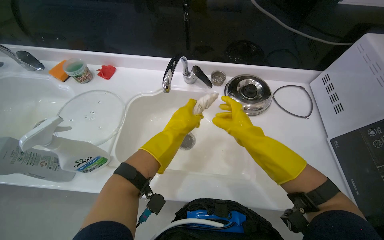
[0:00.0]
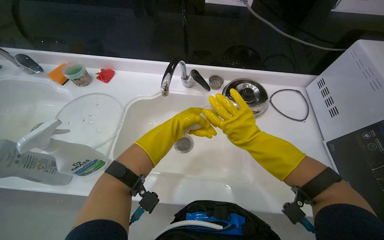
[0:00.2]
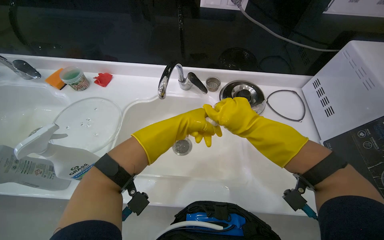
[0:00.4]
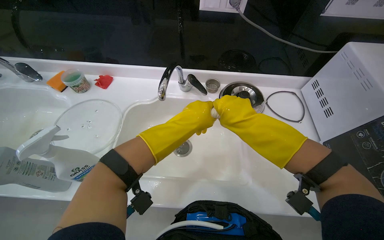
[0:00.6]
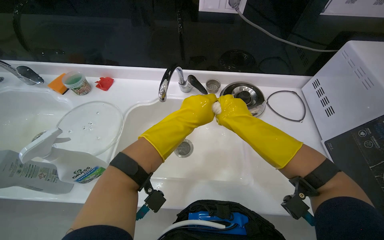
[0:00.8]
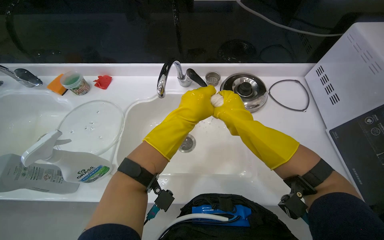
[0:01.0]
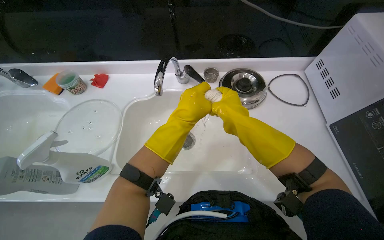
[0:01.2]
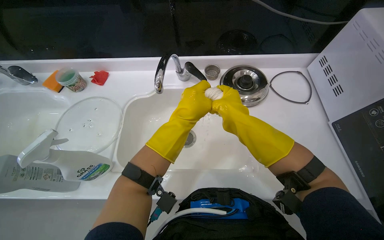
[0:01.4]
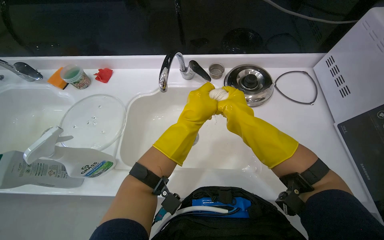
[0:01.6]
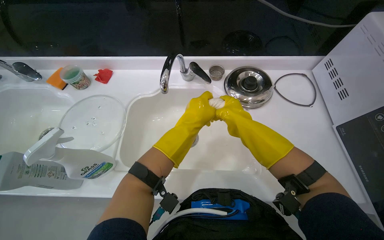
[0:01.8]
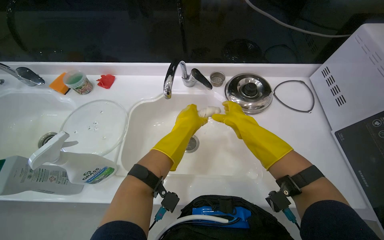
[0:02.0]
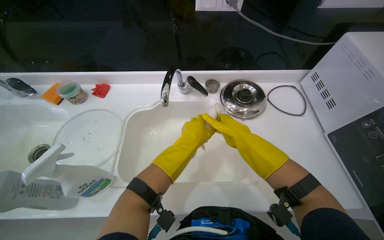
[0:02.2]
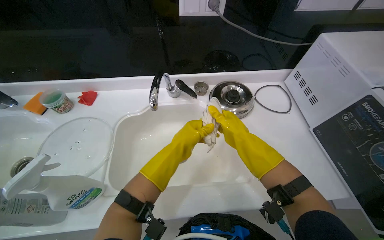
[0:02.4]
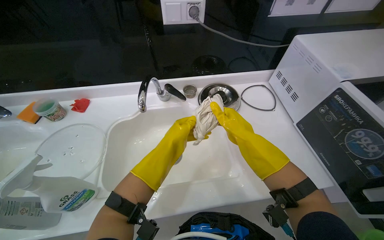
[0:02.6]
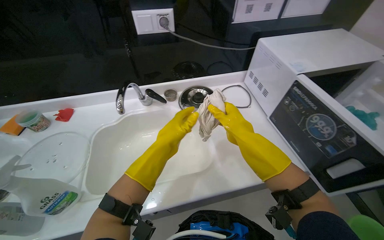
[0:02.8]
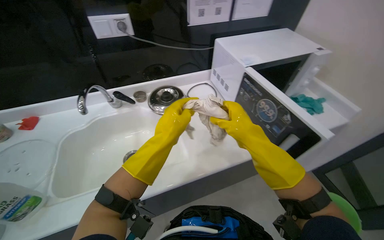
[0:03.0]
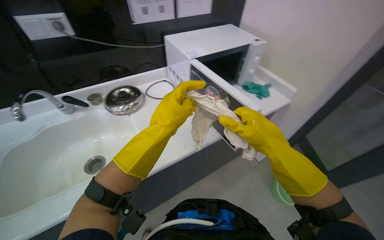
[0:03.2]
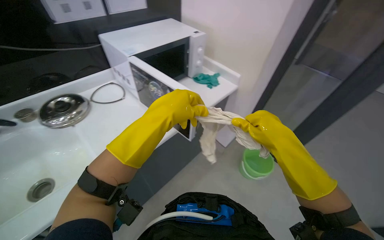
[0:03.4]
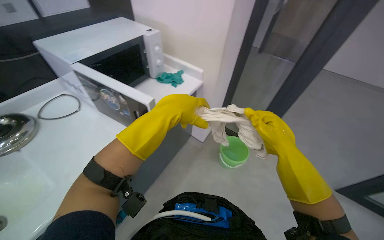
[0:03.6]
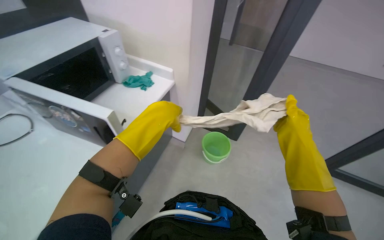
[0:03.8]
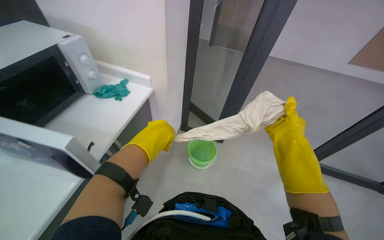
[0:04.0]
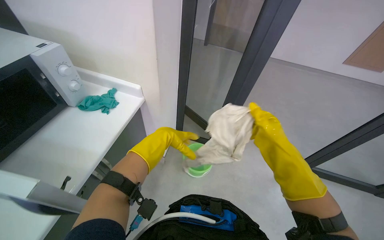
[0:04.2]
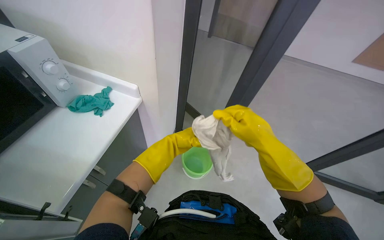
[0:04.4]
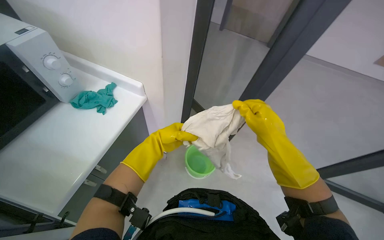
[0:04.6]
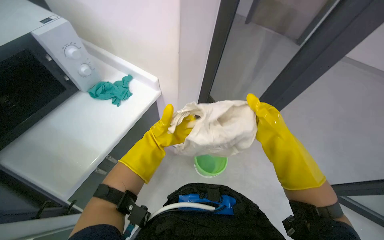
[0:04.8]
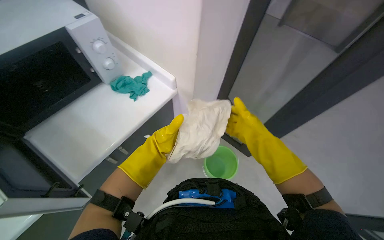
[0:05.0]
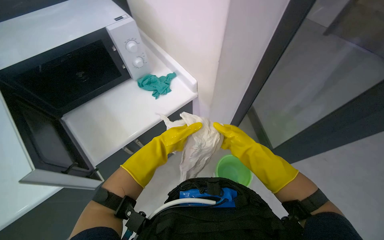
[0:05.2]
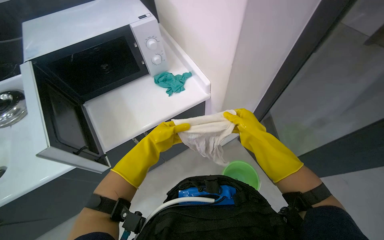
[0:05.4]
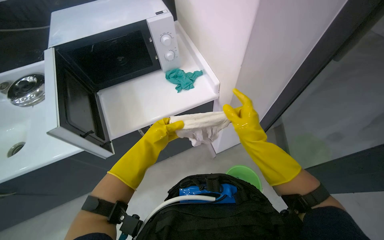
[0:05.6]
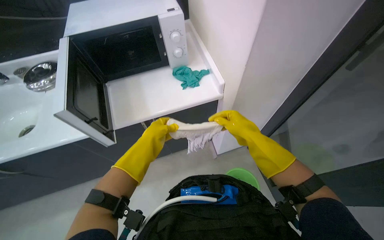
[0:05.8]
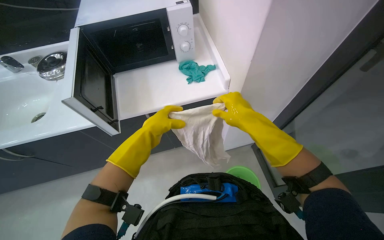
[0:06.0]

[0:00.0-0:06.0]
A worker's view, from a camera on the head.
Job: cleaning kitchen.
The whole recording: Cleaning microwave. The worker wipes the inside and outside surfaces of the microwave with a cloth.
0:01.6 to 0:03.0: The head turns to the right by some 20 degrees. The wearer looks some 15 degrees further upward. The left hand heads down the picture, covering roughly 10 cm.
0:03.0 to 0:04.4: The wearer looks some 60 degrees further to the right.
0:04.4 to 0:06.0: The wearer looks some 55 degrees further to the left.

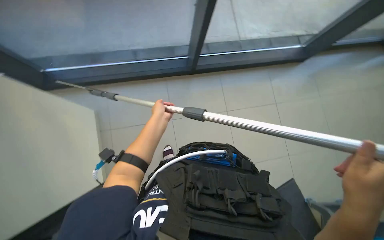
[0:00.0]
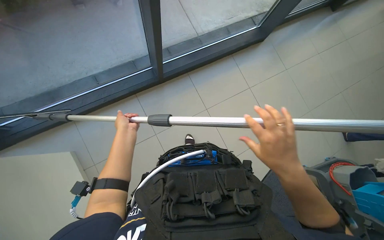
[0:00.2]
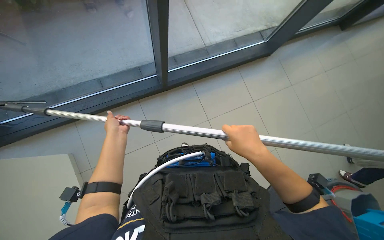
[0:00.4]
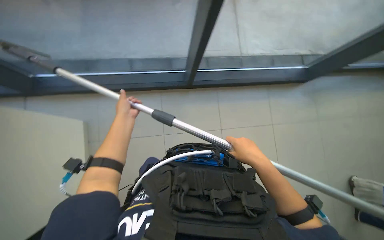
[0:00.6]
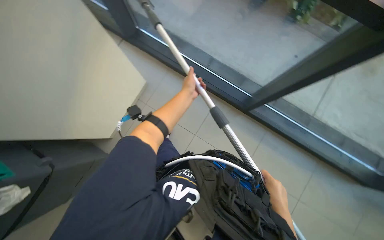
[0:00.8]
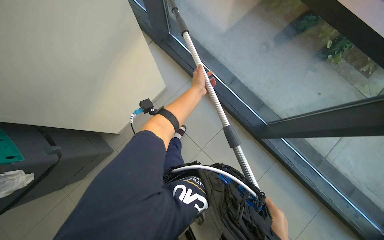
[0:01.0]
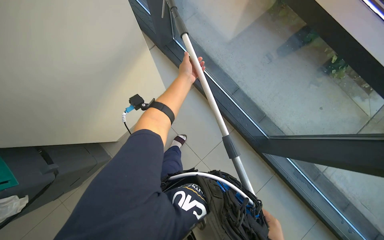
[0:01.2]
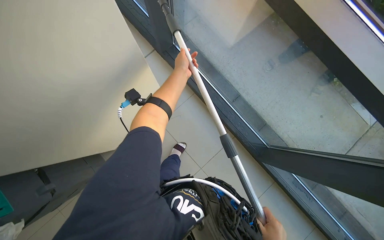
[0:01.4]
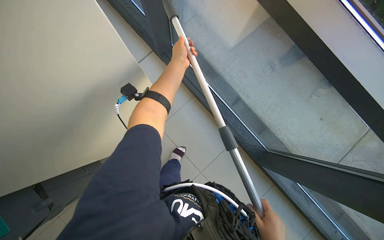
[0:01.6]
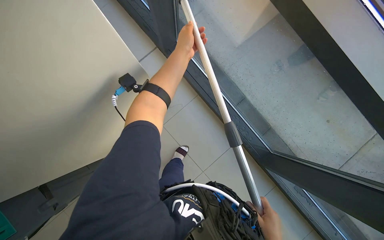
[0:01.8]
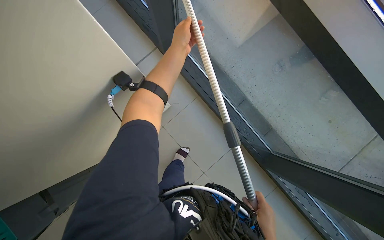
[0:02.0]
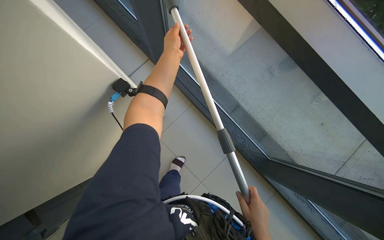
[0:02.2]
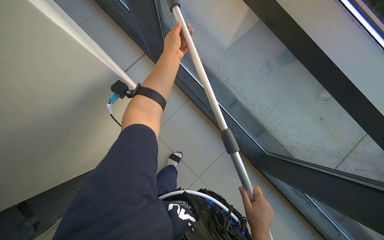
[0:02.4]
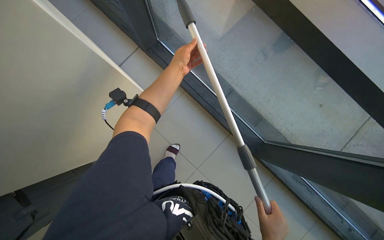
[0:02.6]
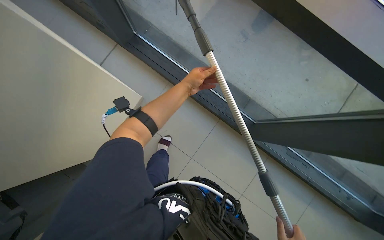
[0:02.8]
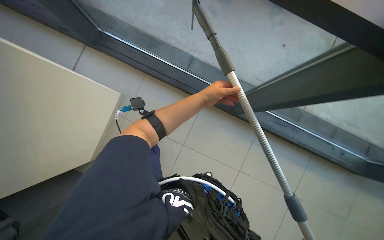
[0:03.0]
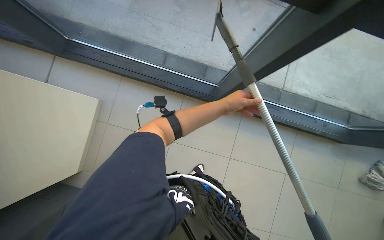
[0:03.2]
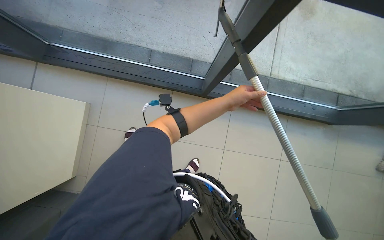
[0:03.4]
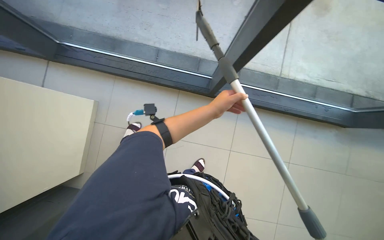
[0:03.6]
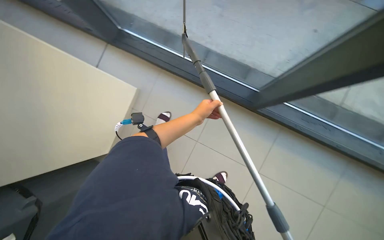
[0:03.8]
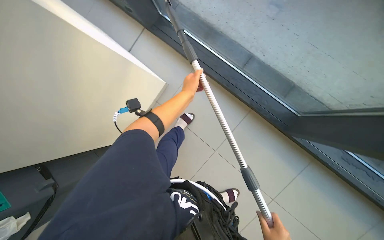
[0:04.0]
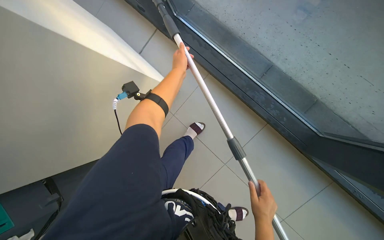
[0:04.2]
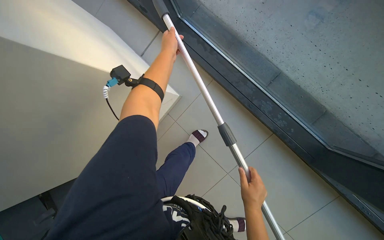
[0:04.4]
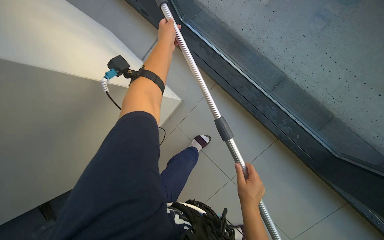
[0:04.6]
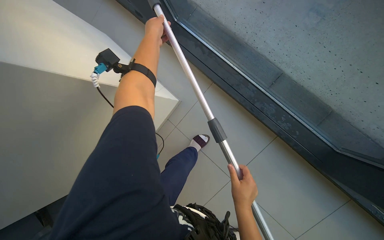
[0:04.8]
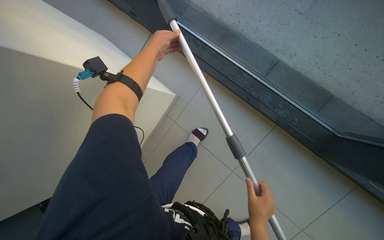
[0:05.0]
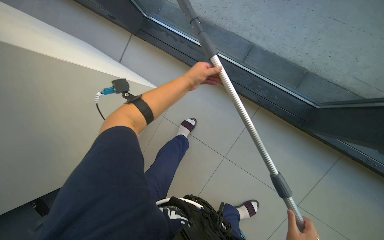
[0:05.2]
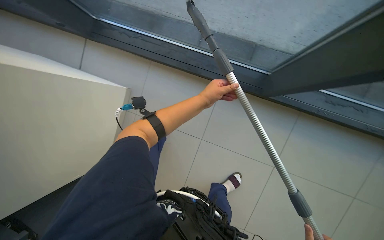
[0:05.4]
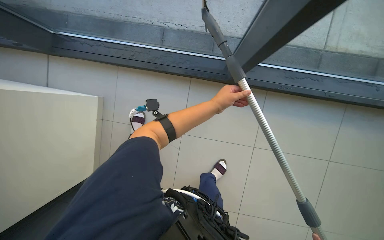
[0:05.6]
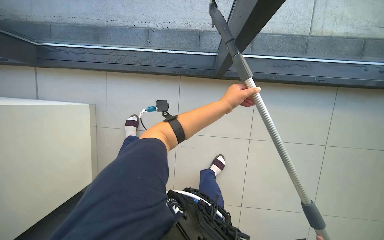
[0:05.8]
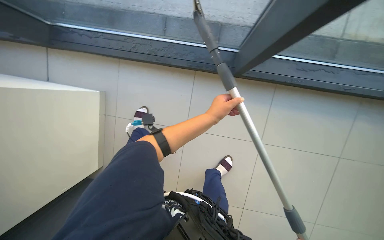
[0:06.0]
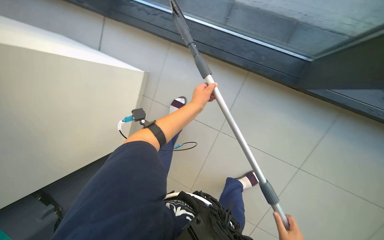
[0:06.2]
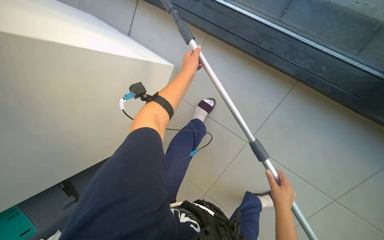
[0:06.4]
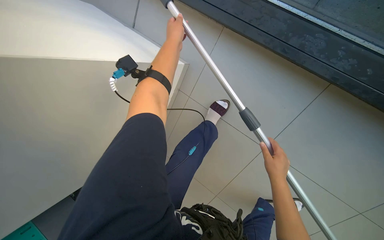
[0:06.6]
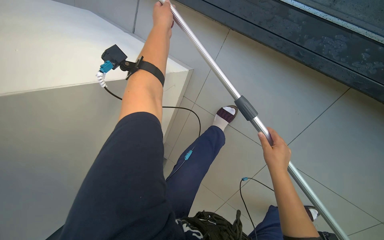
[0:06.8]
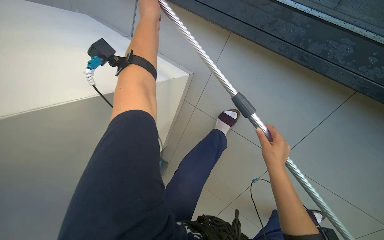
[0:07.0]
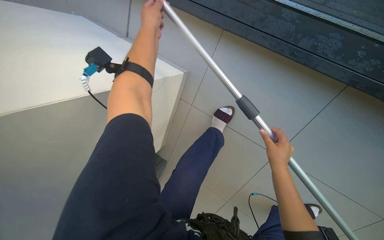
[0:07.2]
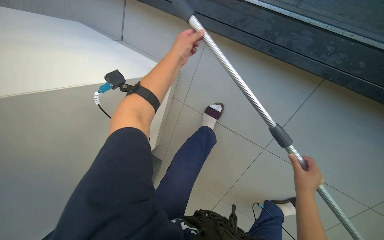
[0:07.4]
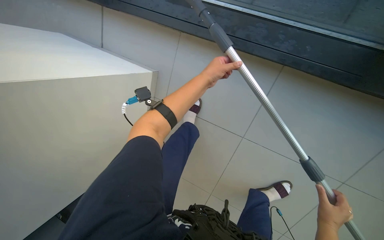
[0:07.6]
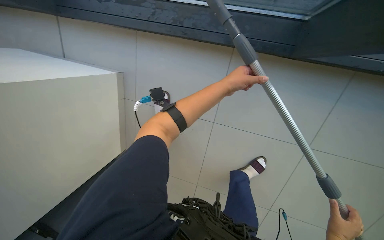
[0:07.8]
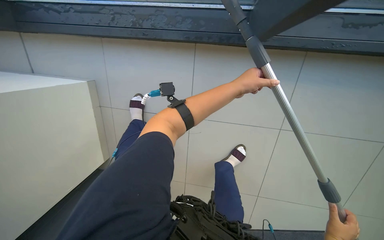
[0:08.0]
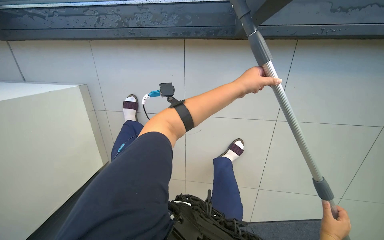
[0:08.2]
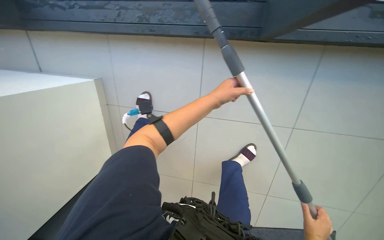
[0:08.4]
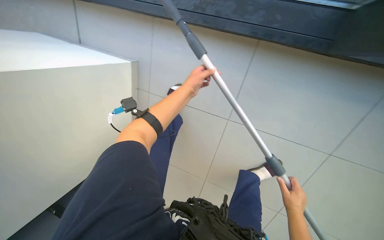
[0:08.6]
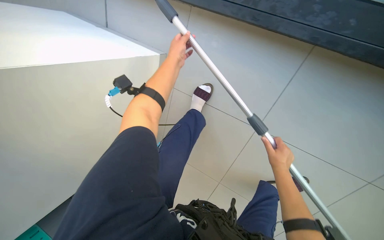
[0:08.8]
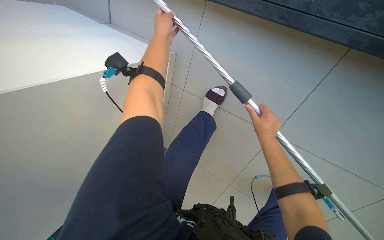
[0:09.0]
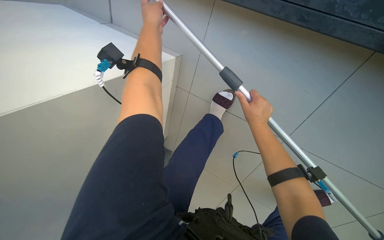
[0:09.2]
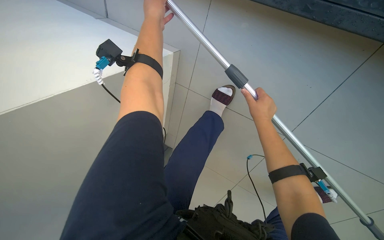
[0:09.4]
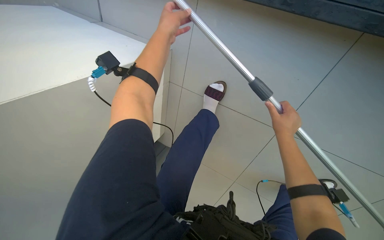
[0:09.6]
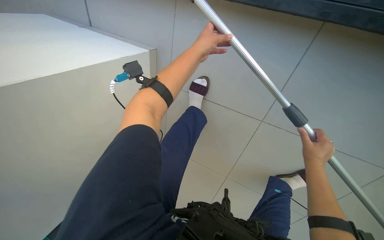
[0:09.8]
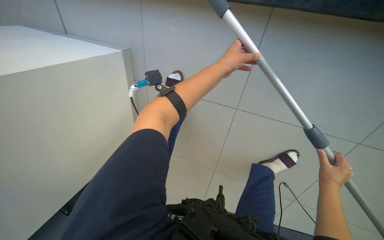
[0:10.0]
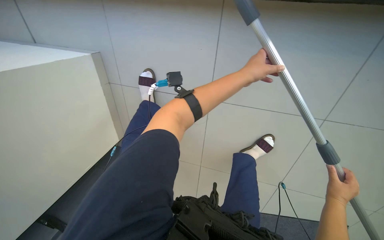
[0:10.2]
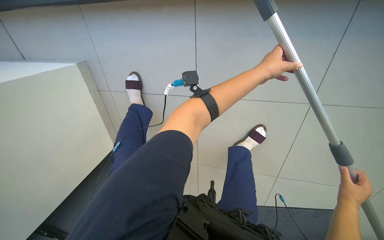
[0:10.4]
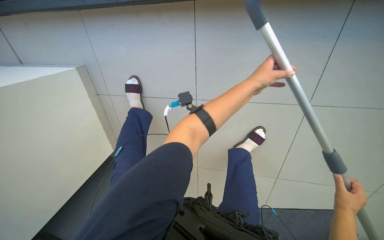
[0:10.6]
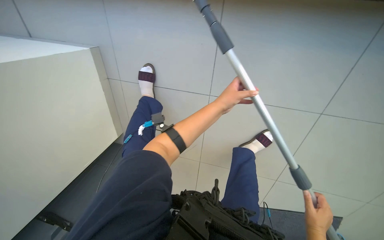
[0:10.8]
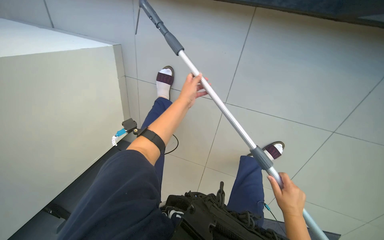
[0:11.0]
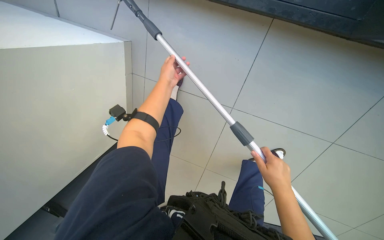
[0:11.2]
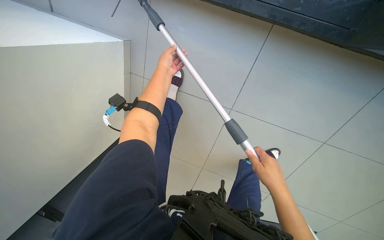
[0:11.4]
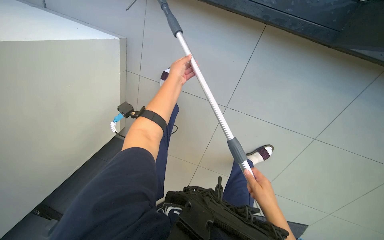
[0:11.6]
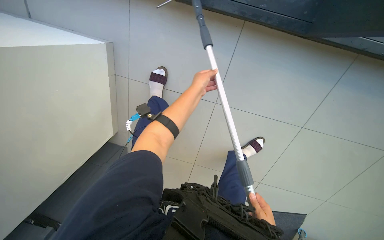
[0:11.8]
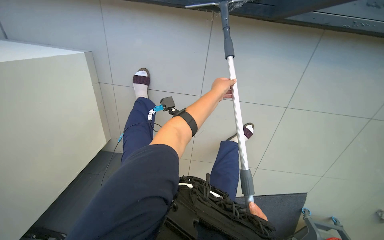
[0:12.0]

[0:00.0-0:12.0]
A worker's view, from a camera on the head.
Job: cleaning windows.
The whole recording: Cleaning glass panels with squeegee. The worker cleans the glass panels using a squeegee.
0:00.0 to 0:01.6: The wearer looks roughly 65 degrees further to the left. The wearer looks roughly 15 degrees further upward.
0:01.6 to 0:03.0: The left hand is displaced down the picture and to the right by some 20 cm.
0:04.4 to 0:06.0: The left hand is displaced to the right and down the picture by some 60 cm.
0:06.0 to 0:07.6: The wearer looks some 20 degrees further to the left.
0:07.6 to 0:09.0: The head travels roughly 40 cm. The scene rotates clockwise by some 35 degrees.
0:10.4 to 0:12.0: The left hand travels to the left by about 15 cm.

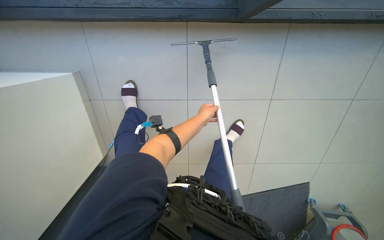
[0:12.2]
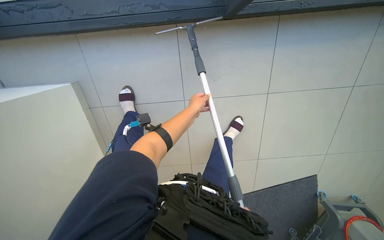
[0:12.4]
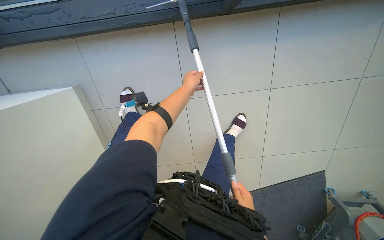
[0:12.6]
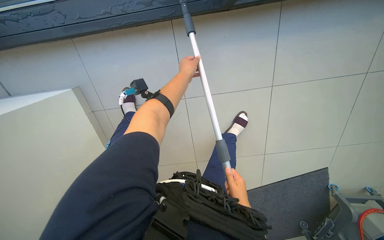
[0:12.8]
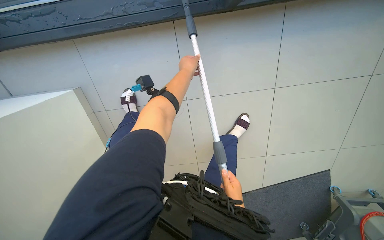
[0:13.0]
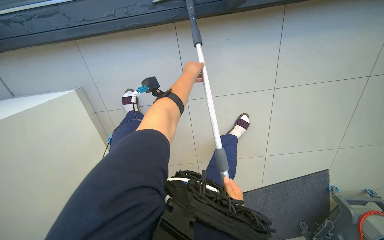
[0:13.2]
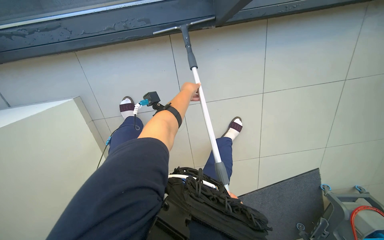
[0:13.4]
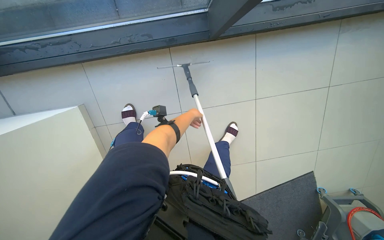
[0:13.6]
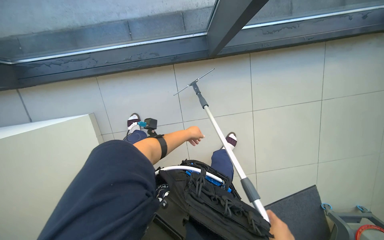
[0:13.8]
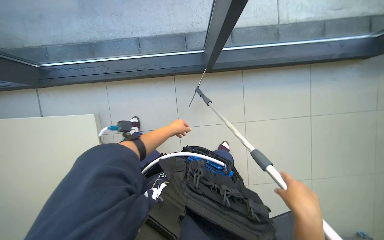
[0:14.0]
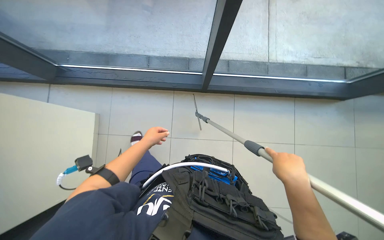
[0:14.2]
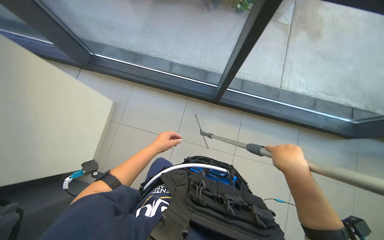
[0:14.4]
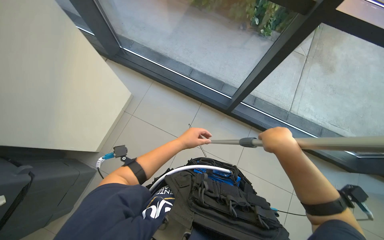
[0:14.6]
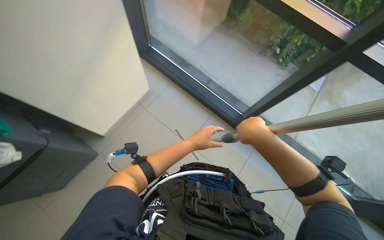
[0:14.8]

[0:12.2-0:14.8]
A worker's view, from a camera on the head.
Job: cleaning windows.
The whole recording: Cleaning glass panels with squeegee. The worker cleans the glass panels using a squeegee.
0:12.2 to 0:13.4: The left hand goes some 10 cm up the picture.
0:13.4 to 0:14.8: The camera is carried roughly 70 cm. The view tilts about 40 degrees upward. The scene turns some 45 degrees clockwise in the picture.
